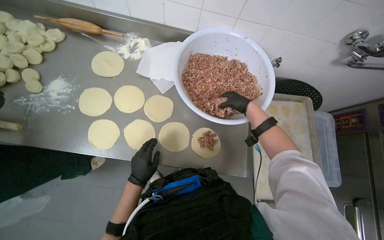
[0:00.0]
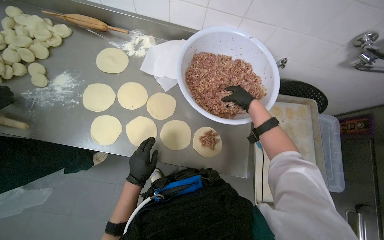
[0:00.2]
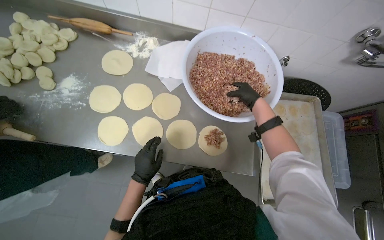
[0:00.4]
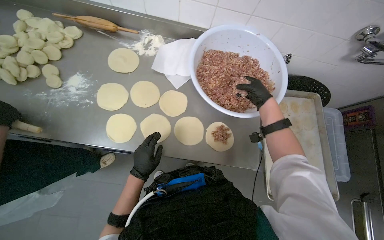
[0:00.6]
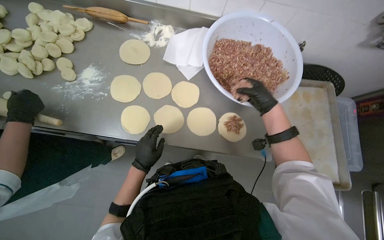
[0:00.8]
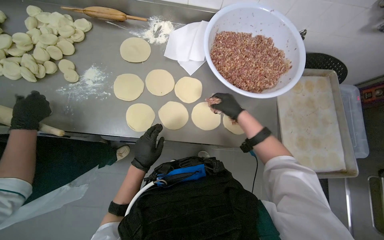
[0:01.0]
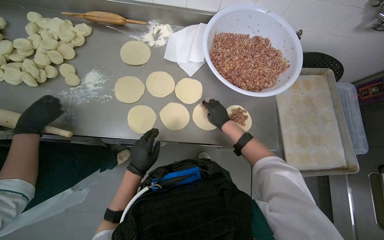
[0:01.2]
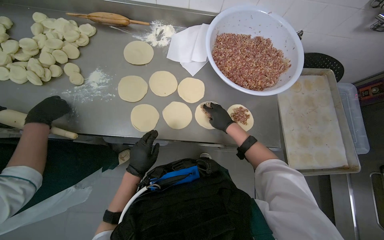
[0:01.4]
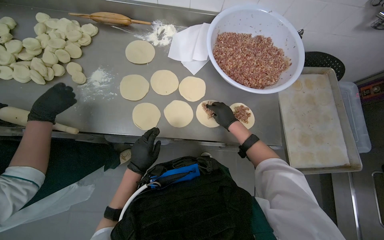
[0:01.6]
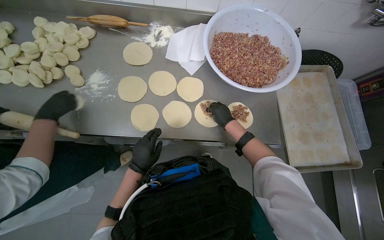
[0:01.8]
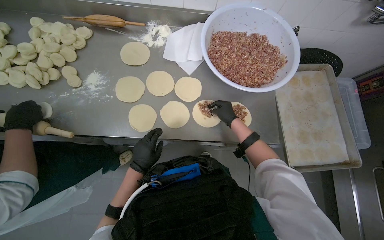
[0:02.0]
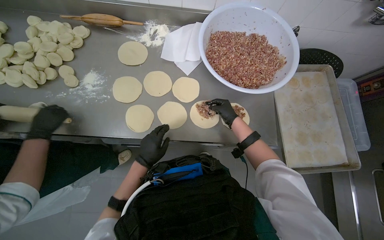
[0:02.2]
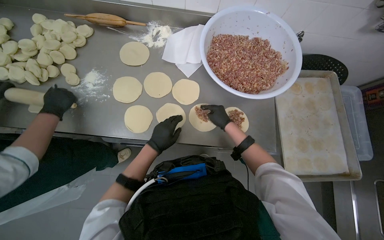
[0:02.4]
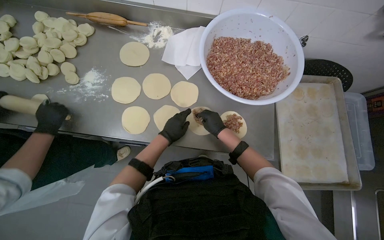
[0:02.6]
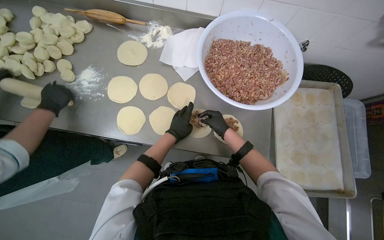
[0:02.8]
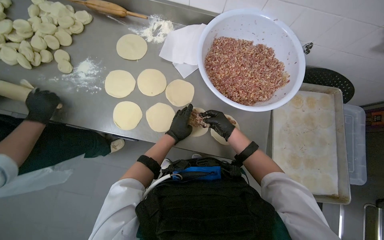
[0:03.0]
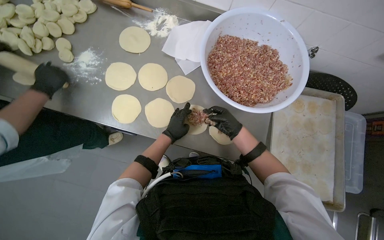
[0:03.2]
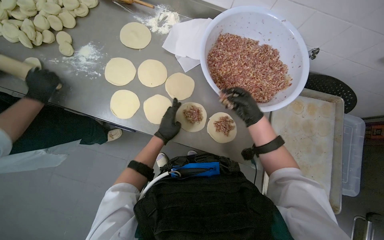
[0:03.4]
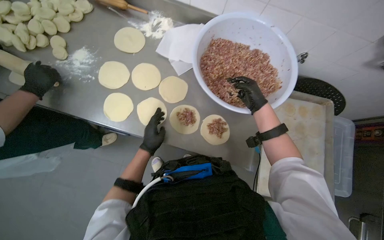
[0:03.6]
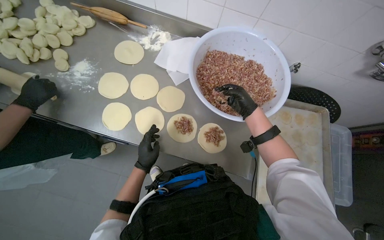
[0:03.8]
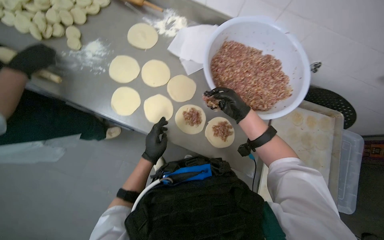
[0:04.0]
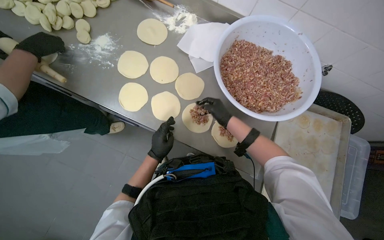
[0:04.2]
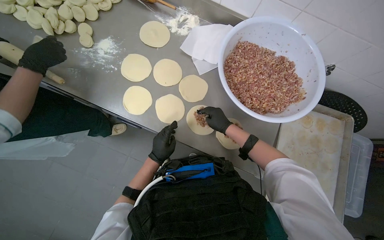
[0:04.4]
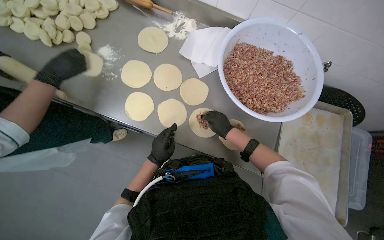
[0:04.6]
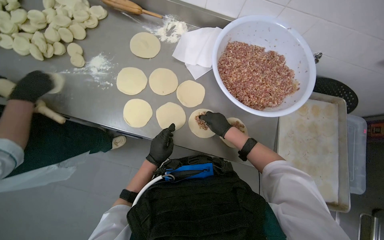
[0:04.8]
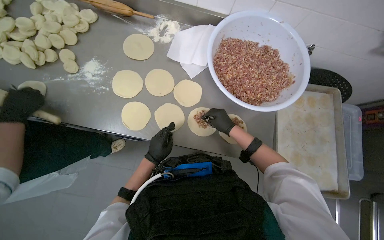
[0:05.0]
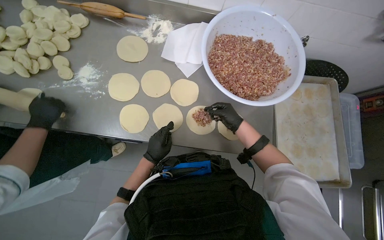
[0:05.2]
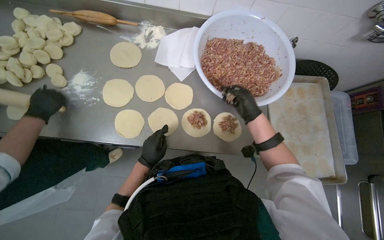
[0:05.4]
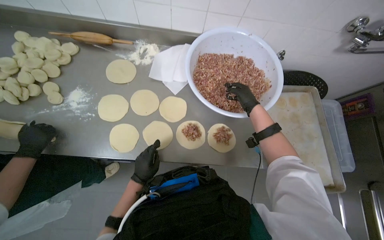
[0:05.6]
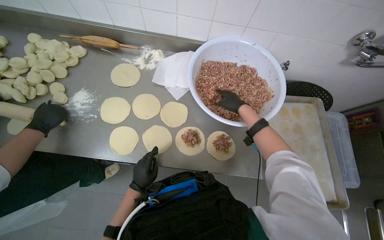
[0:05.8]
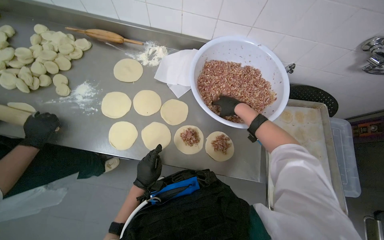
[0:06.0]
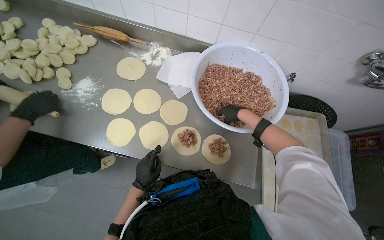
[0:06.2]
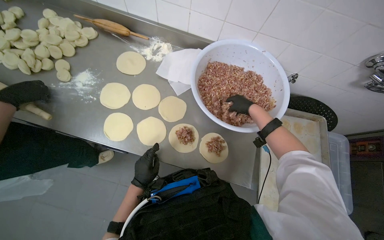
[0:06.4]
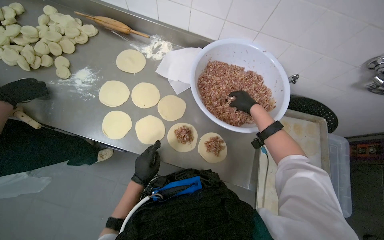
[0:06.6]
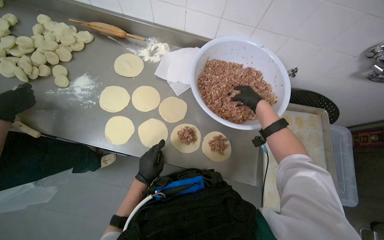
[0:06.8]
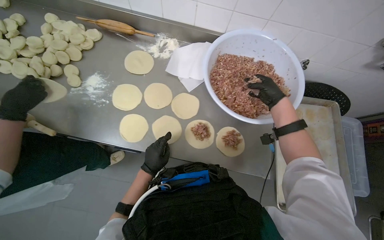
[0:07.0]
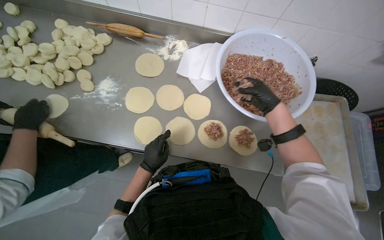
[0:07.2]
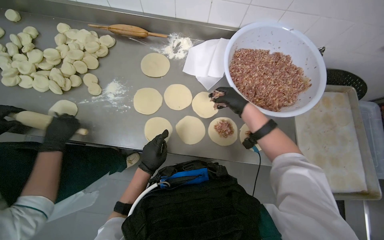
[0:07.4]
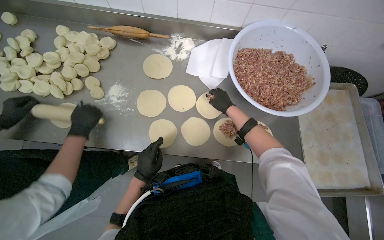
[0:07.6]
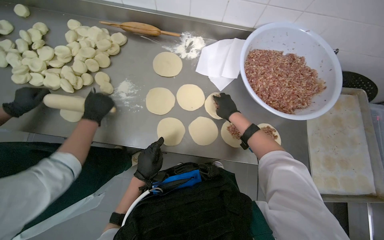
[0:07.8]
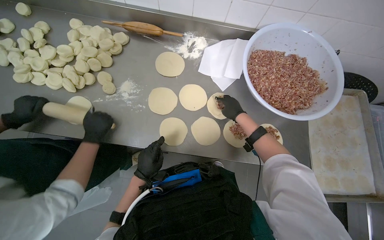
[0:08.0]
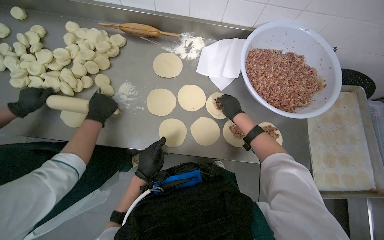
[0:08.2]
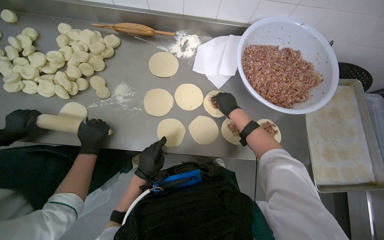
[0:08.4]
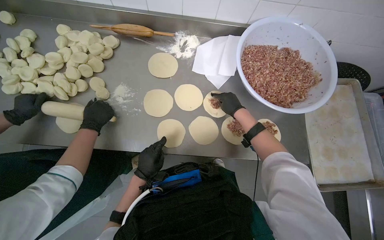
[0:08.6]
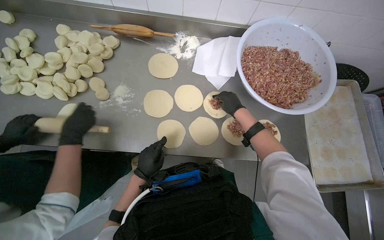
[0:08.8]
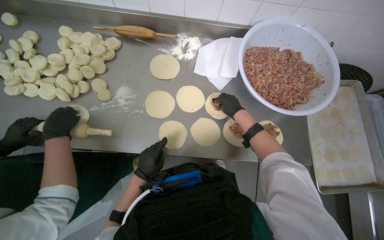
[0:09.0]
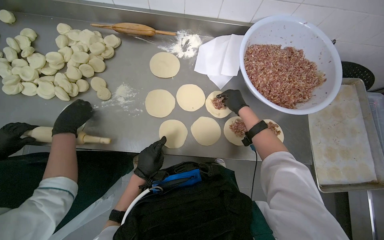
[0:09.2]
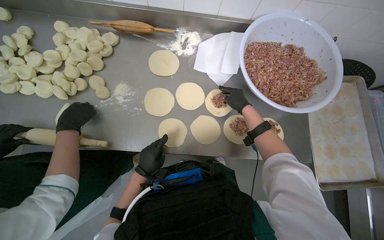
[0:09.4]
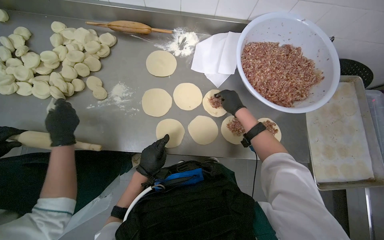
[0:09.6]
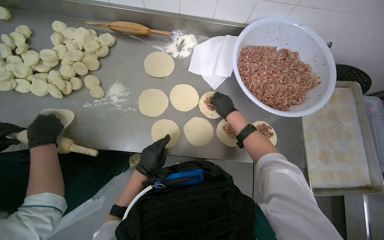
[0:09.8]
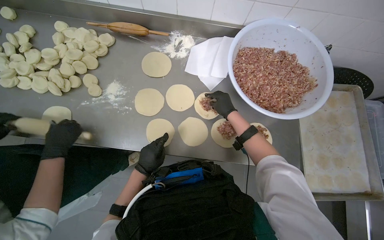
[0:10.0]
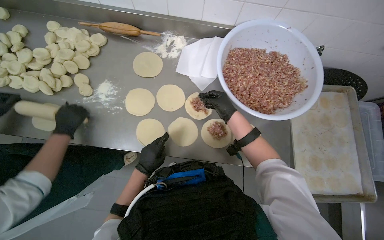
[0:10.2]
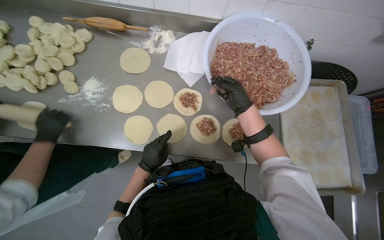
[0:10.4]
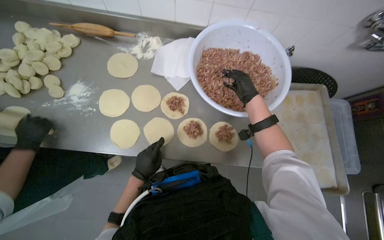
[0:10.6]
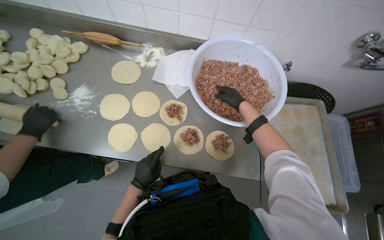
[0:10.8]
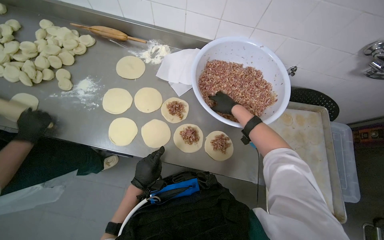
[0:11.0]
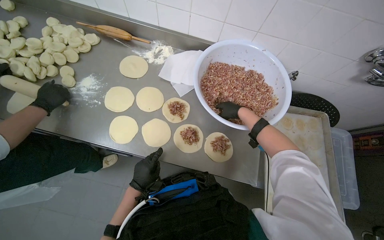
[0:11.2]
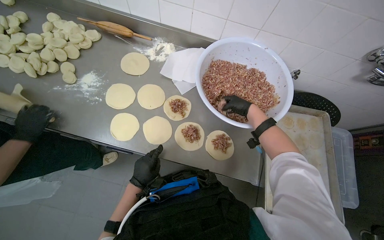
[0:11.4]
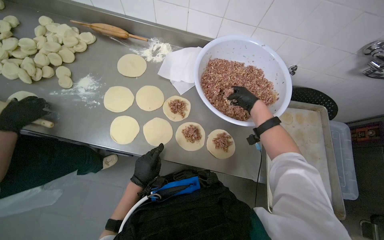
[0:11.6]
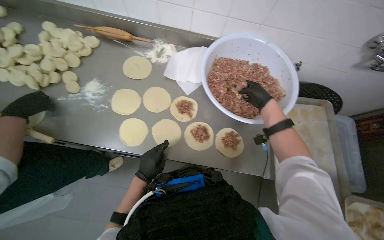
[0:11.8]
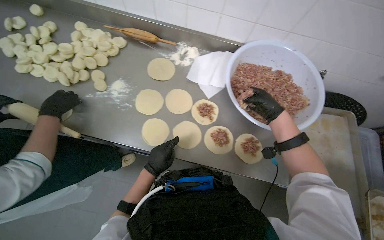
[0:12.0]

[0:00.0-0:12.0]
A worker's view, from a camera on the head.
Job: preparing food.
The whole recording: Placing meat filling onto dough circles. The worker scoops meat filling and places it onto the center of the flattened dough circles.
0:00.0 to 0:01.6: The right hand is displaced to the left and down the picture by approximately 30 cm.
0:01.6 to 0:03.0: The left hand heads to the right, up the picture and farther from the camera, covering approximately 25 cm.
0:03.0 to 0:04.4: The left hand is displaced down the picture by some 10 cm.
0:04.4 to 0:06.0: The right hand goes about 15 cm up the picture.
0:06.0 to 0:07.6: The right hand travels farther from the camera by approximately 10 cm, and goes to the right and returns, about 10 cm each way.
0:09.0 to 0:10.4: The right hand travels nearer to the camera by approximately 10 cm.
0:10.4 to 0:12.0: The right hand reaches approximately 10 cm farther from the camera, then returns.

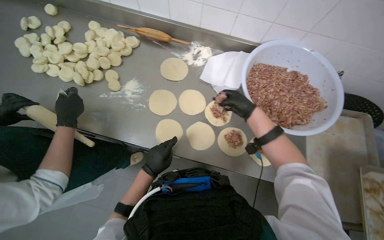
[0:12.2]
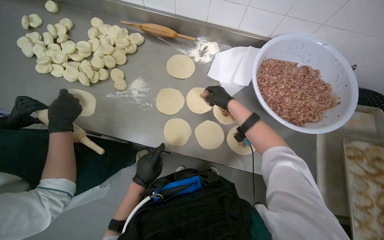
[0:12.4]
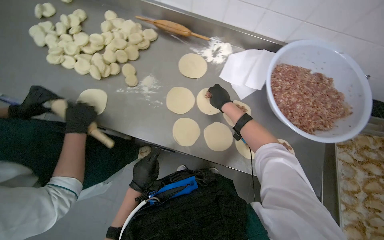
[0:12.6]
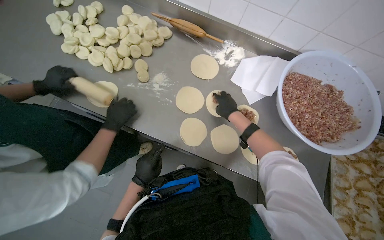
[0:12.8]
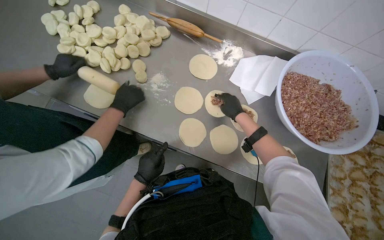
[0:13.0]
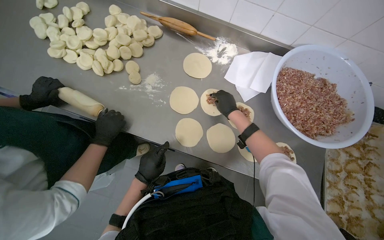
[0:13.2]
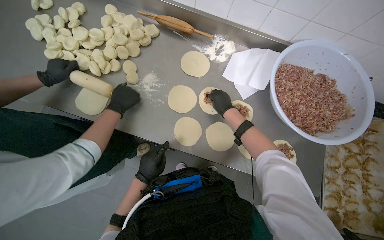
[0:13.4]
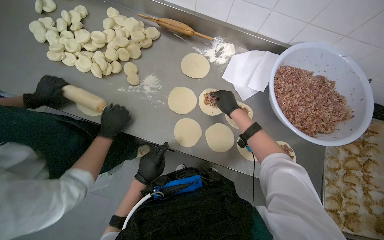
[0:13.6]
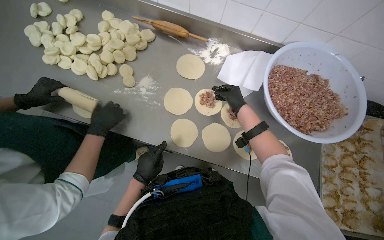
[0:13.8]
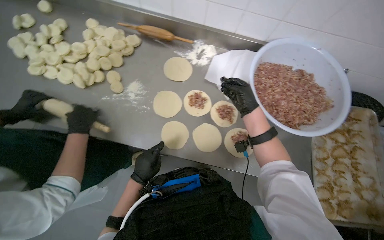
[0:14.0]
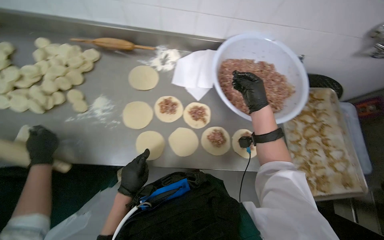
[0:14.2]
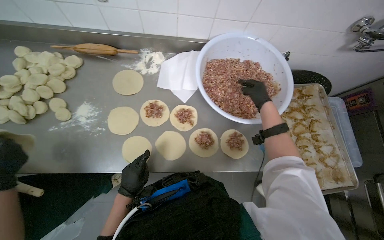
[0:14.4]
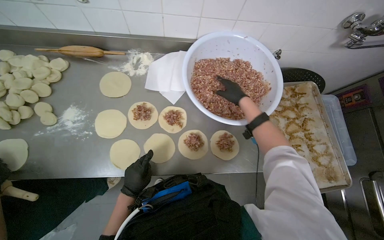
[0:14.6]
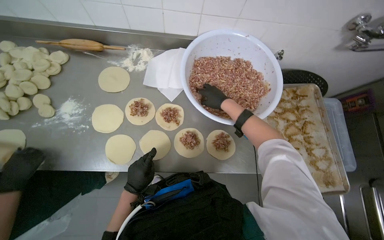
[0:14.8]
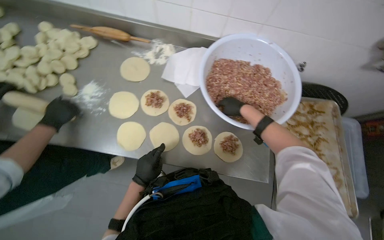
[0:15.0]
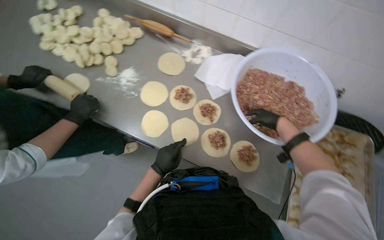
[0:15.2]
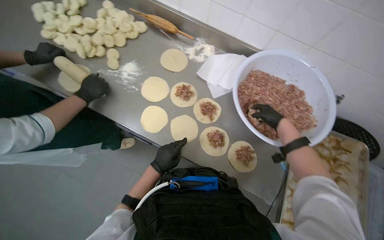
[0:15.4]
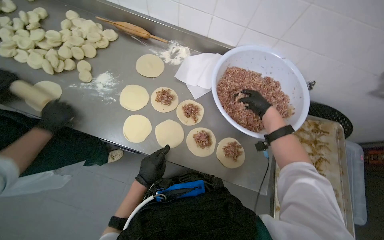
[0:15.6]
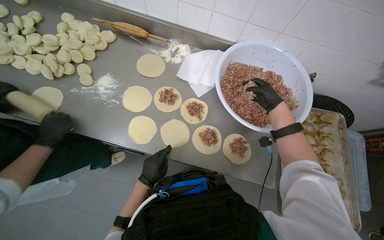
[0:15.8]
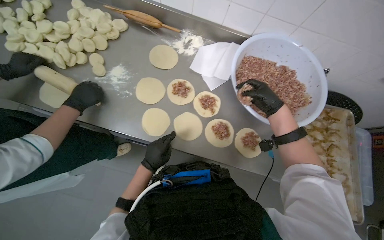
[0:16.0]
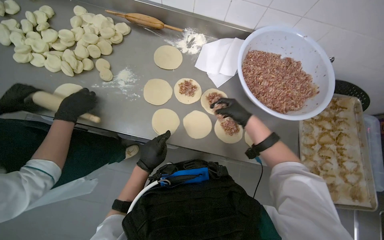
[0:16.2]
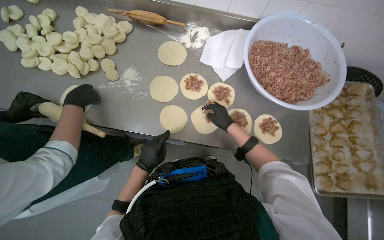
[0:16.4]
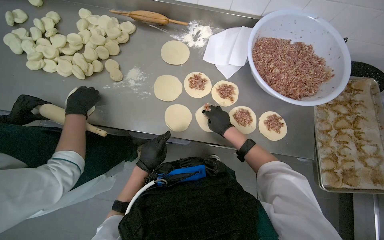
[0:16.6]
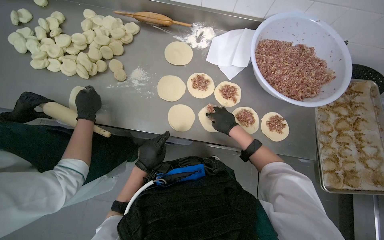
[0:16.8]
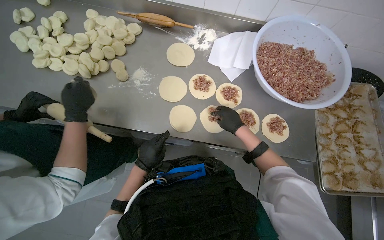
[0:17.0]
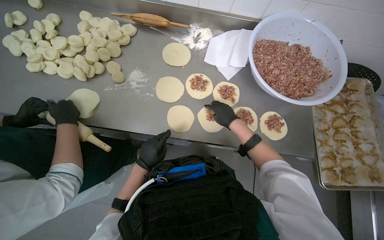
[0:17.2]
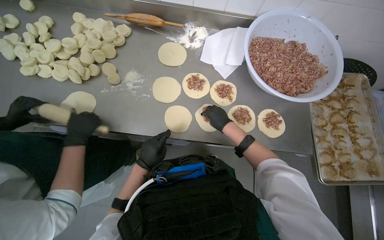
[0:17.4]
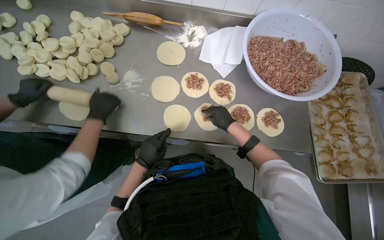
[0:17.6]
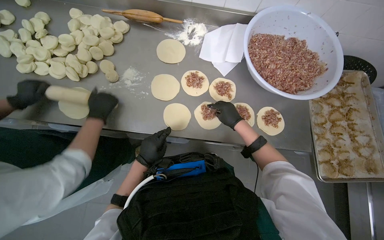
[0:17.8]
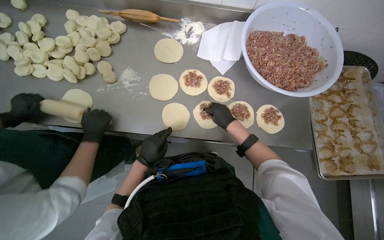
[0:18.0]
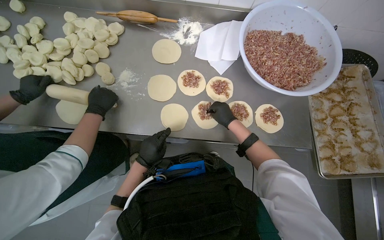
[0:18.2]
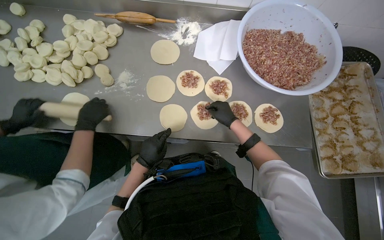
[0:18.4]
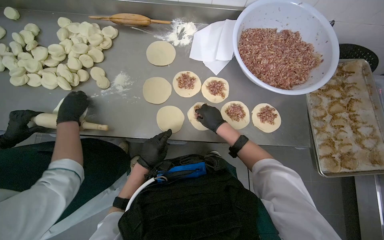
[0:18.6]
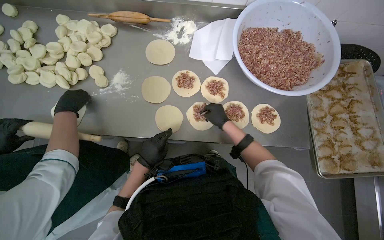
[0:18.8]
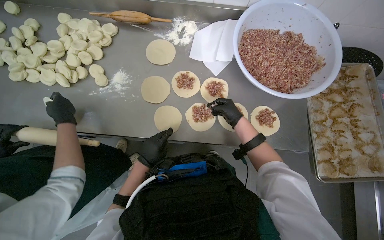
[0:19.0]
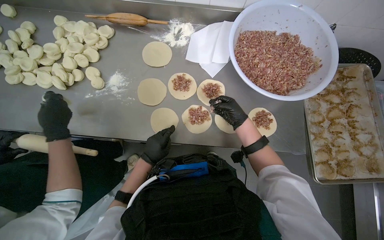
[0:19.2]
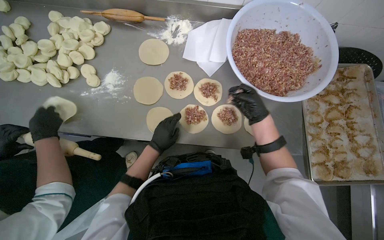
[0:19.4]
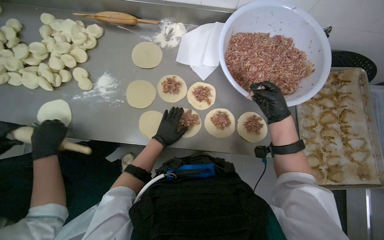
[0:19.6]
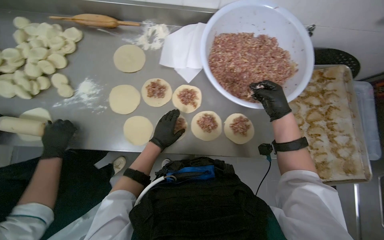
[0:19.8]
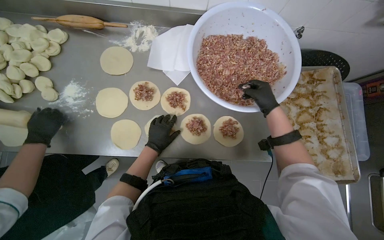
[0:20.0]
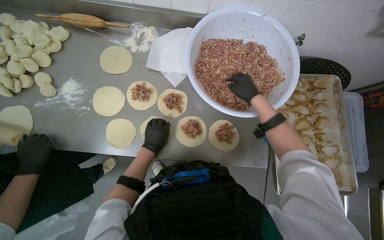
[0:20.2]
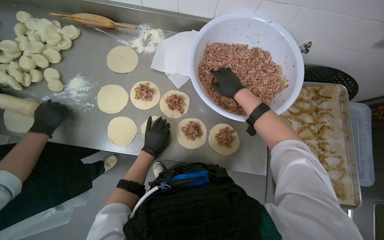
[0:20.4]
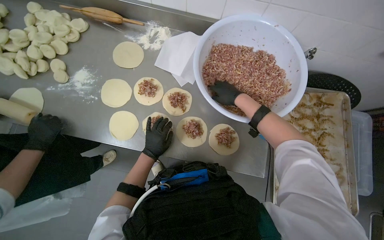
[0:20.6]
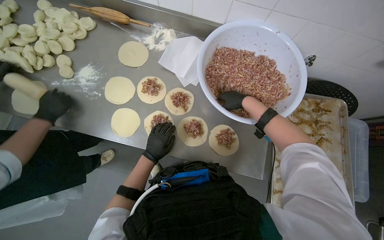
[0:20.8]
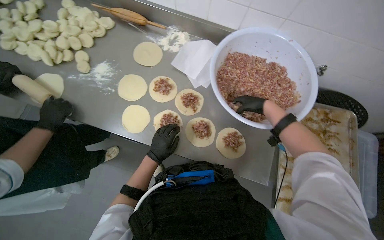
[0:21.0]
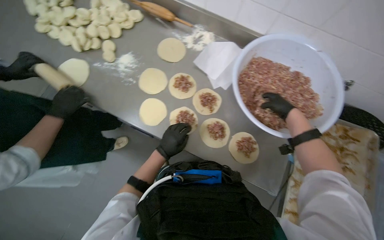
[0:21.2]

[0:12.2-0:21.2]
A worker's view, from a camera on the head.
Job: preparing food.
The whole recording: Placing meat filling onto dough circles. The worker scoops meat filling and places it onto the center of the flattened dough circles.
0:13.8 to 0:15.2: Both hands travel together to the right, some 25 cm.
0:15.2 to 0:16.6: The right hand heads to the left, covering roughly 35 cm, while the left hand shifts some 20 cm to the left.
0:16.6 to 0:18.2: The hands are busy where they are.
0:18.2 to 0:19.8: The left hand travels up the picture by roughly 10 cm; the right hand travels to the right by roughly 30 cm.
0:19.8 to 0:21.2: The right hand moves about 5 cm to the left and comes back.
